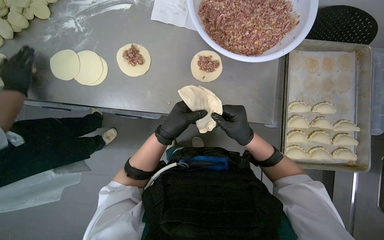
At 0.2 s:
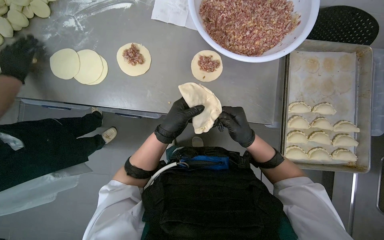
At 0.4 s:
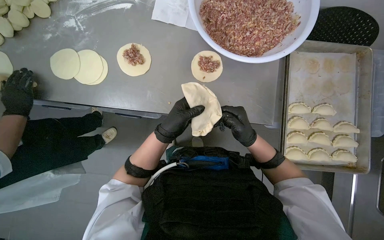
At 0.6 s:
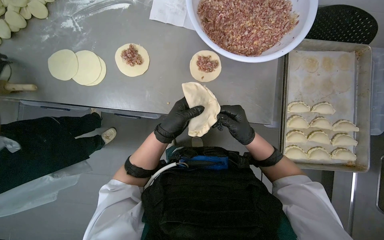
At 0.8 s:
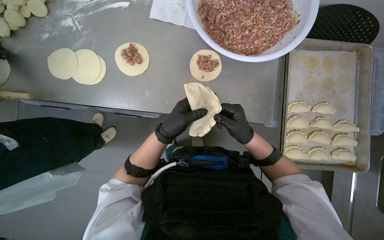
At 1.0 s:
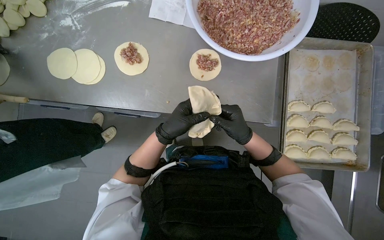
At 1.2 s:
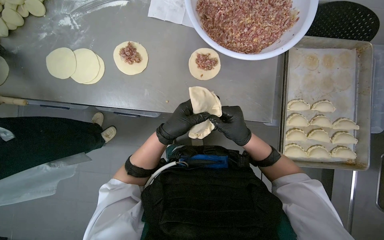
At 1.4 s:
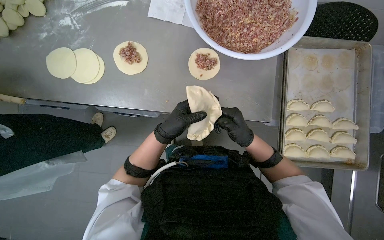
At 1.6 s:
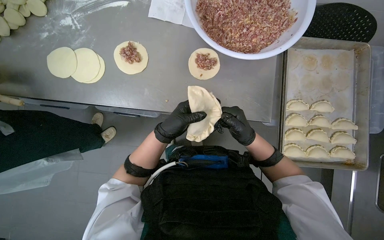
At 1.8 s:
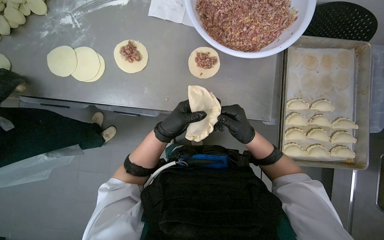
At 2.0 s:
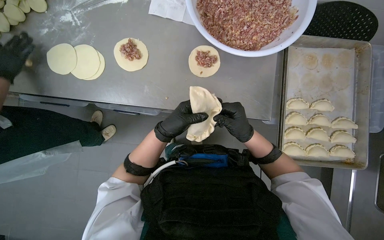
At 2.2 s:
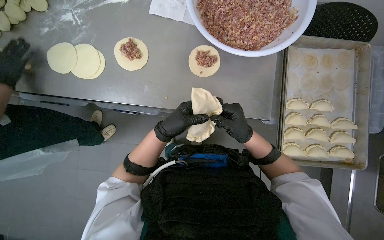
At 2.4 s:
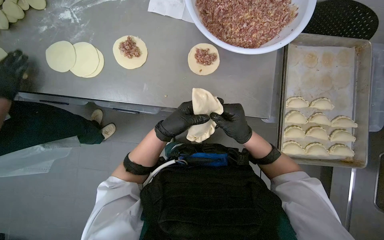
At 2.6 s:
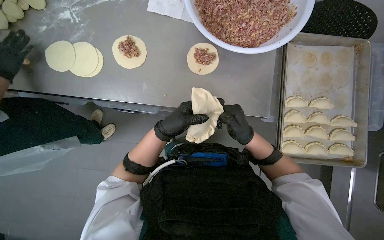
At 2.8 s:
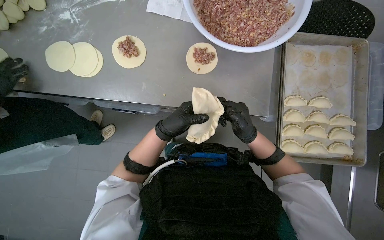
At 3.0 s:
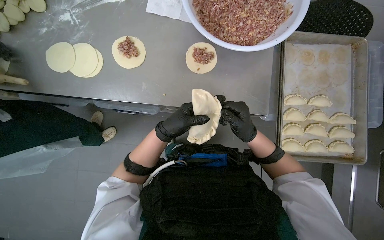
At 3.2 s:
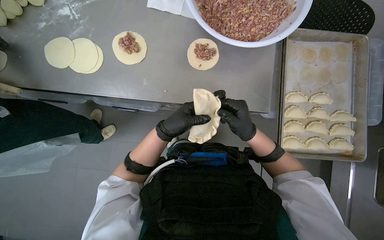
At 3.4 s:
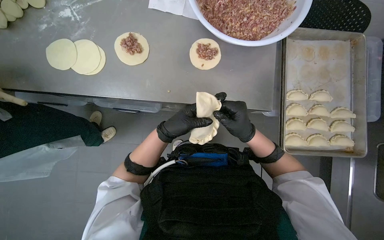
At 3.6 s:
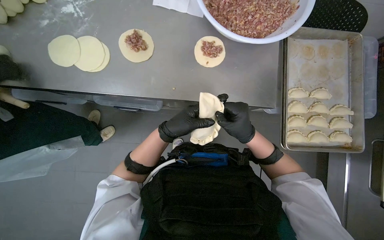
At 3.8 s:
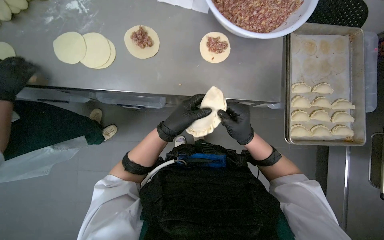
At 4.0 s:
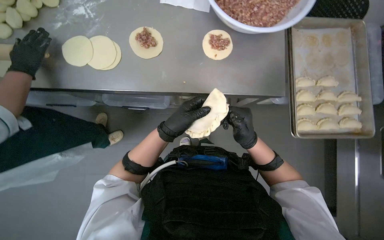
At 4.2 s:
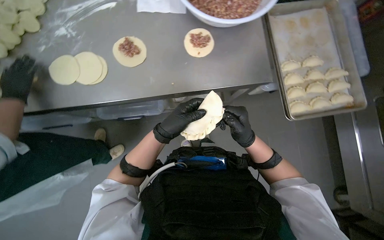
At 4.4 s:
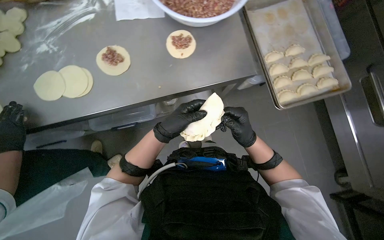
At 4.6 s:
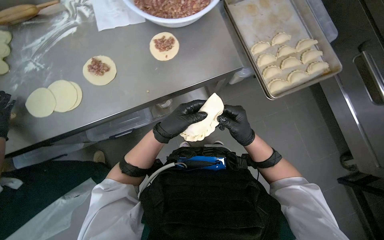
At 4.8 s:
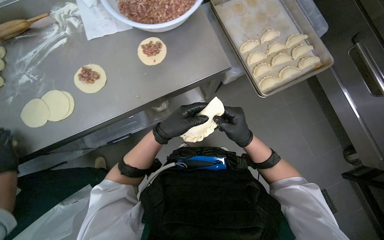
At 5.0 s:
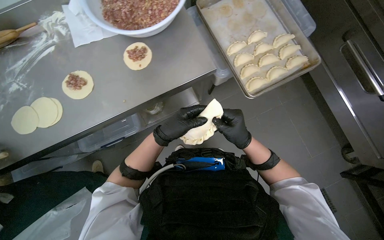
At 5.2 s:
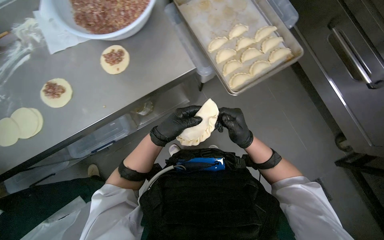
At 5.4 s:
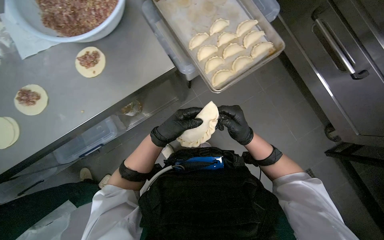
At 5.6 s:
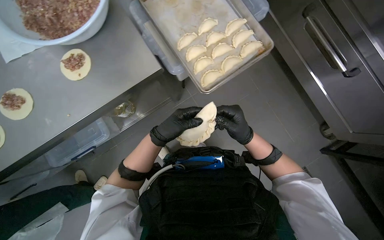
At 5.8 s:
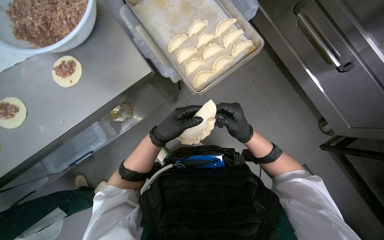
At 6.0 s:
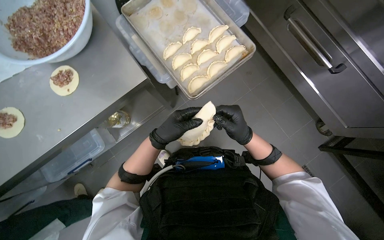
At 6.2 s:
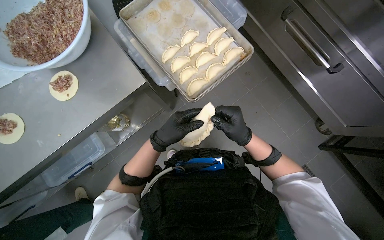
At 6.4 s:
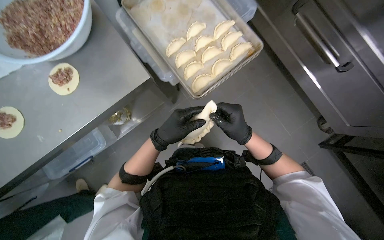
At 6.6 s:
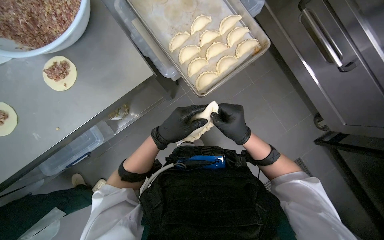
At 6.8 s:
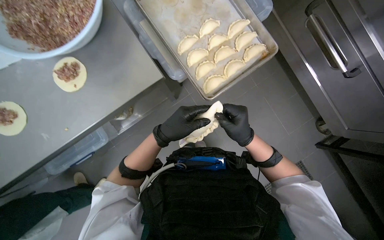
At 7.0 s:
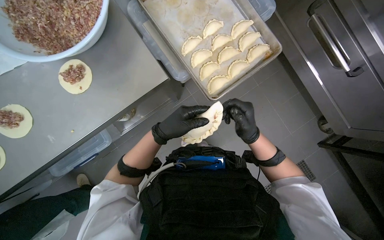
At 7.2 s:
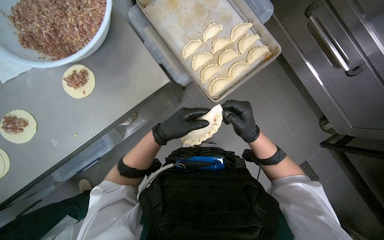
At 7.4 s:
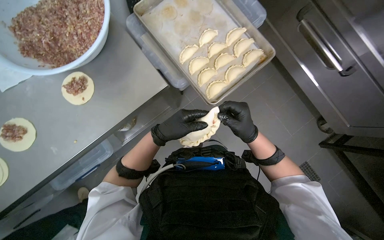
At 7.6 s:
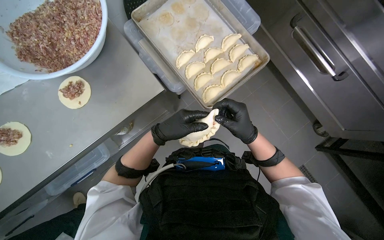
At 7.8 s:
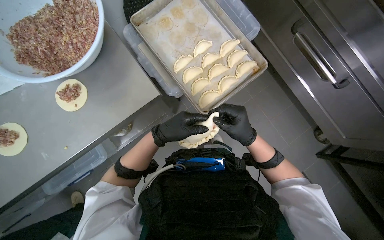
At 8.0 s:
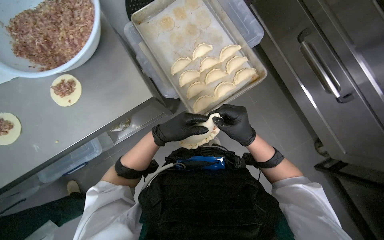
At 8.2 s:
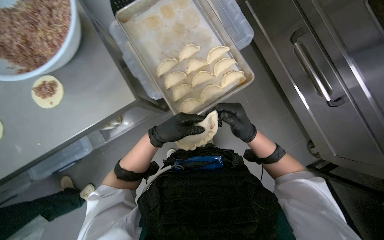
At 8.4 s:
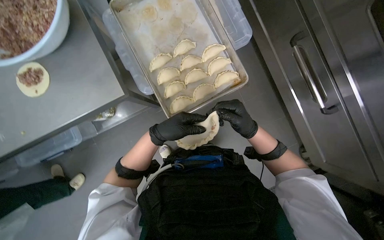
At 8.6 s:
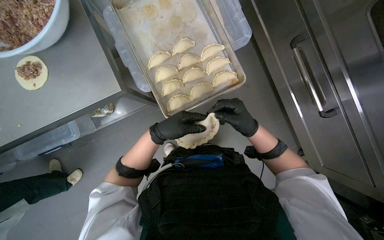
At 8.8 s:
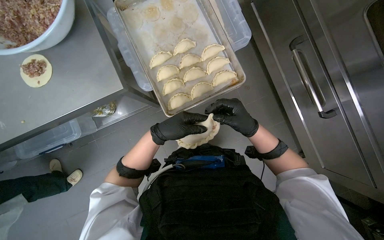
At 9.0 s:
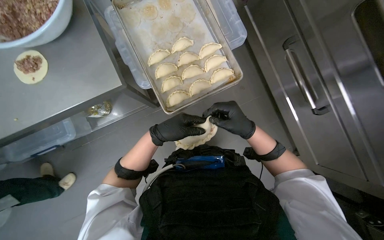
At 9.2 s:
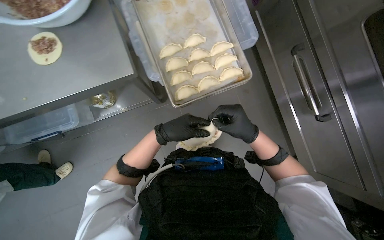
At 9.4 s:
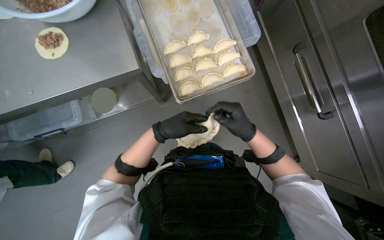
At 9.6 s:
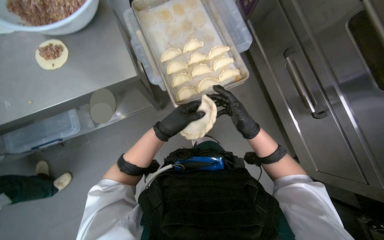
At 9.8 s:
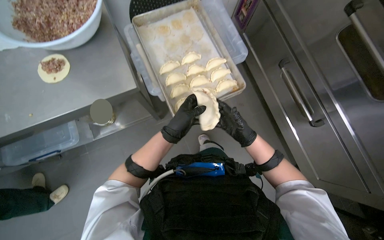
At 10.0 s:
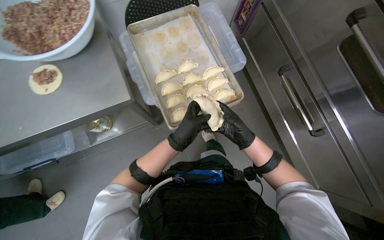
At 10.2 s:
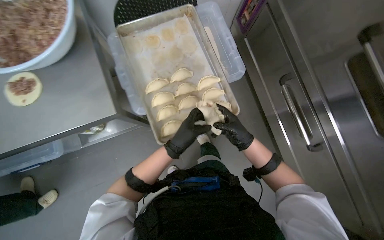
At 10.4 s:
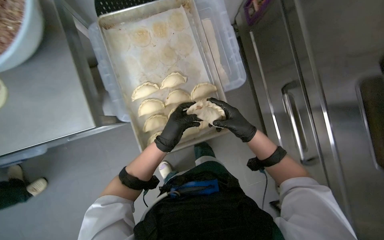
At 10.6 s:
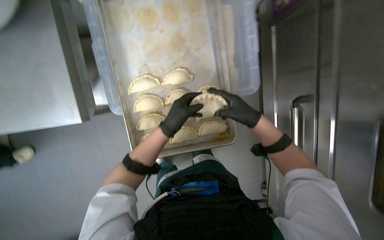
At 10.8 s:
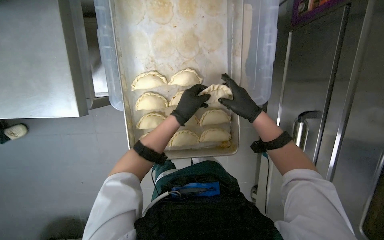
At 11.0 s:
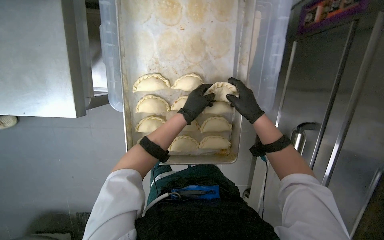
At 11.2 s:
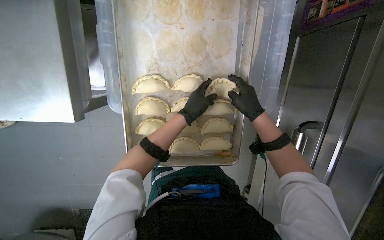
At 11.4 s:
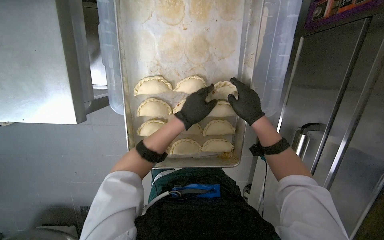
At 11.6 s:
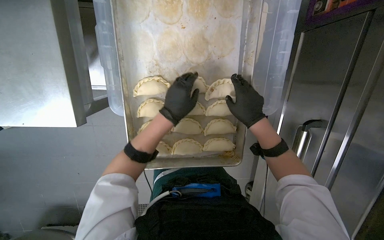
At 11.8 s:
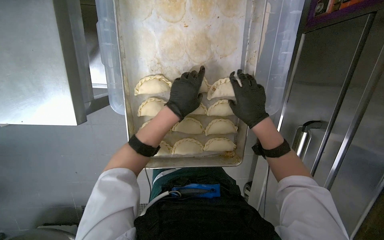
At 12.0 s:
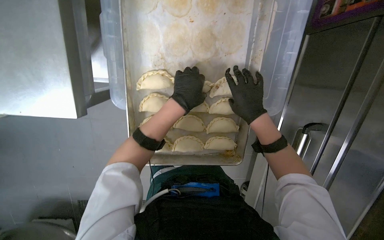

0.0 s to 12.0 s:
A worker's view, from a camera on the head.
Job: preparing food.
The whole recording: Preparing meat-filled dumplings. The worker places meat filling onto dough circles, seals them, and places them onto a tray.
0.0 to 3.0 s: The hands make small movements and keep their place.
4.4 to 6.0 s: The wearer moves to the right, some 40 cm.
10.4 to 12.0 s: The camera pitches downward, by roughly 15 degrees. The hands both shift up the picture by about 20 cm.

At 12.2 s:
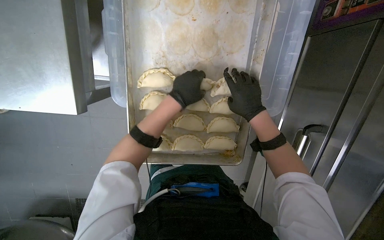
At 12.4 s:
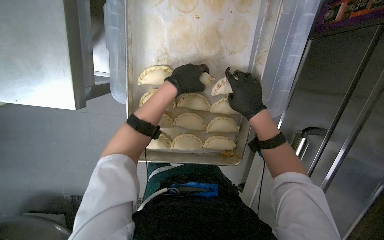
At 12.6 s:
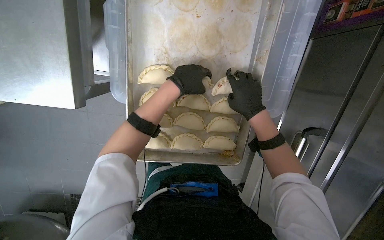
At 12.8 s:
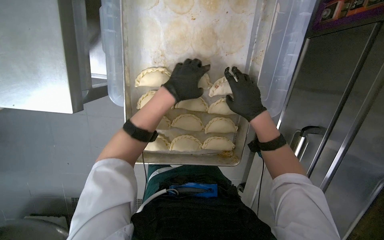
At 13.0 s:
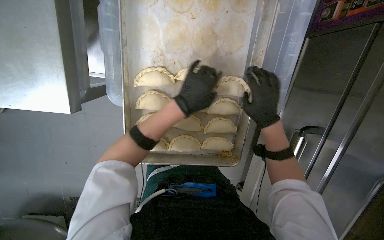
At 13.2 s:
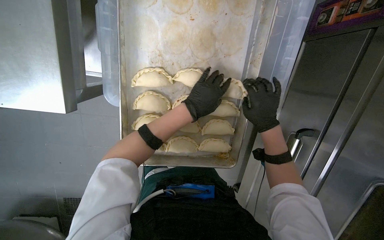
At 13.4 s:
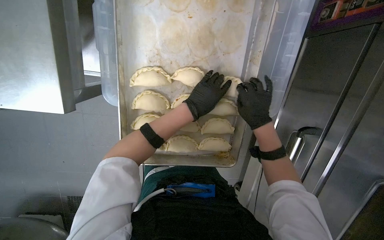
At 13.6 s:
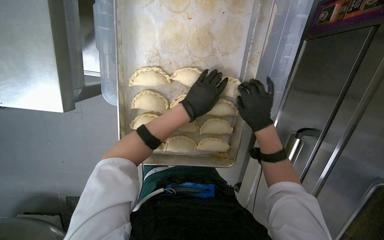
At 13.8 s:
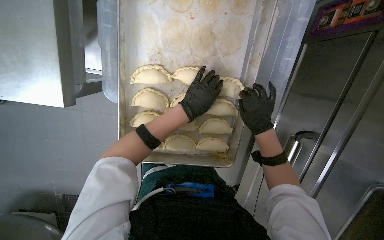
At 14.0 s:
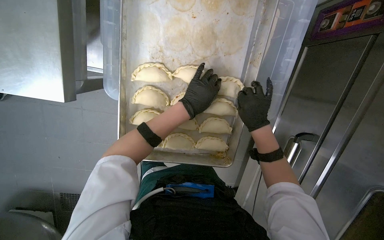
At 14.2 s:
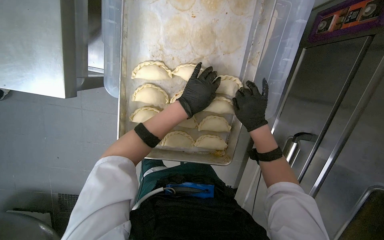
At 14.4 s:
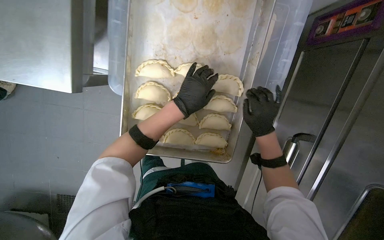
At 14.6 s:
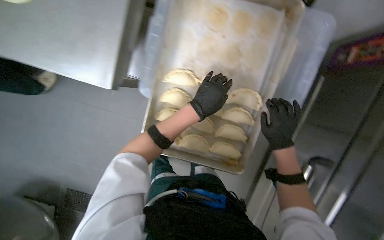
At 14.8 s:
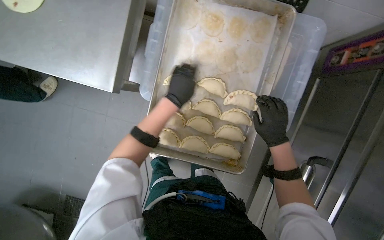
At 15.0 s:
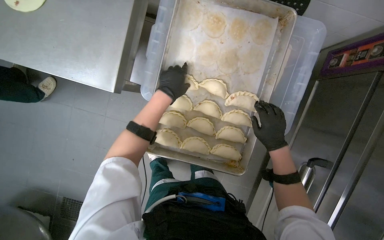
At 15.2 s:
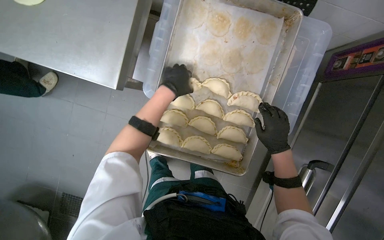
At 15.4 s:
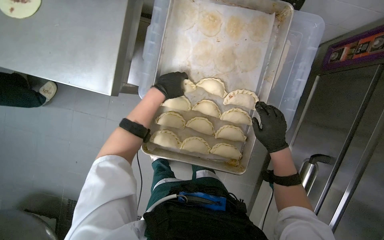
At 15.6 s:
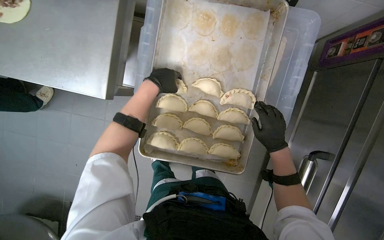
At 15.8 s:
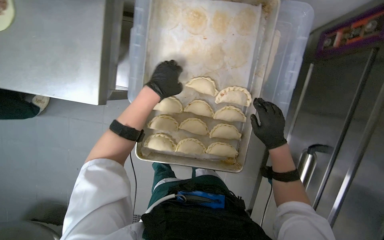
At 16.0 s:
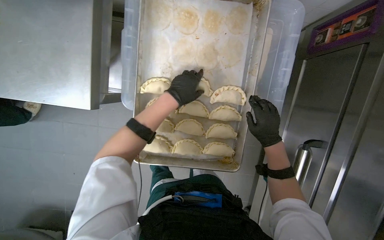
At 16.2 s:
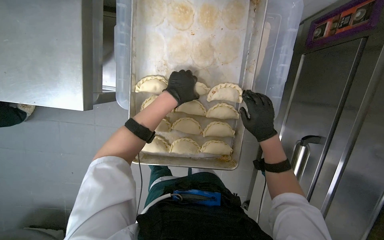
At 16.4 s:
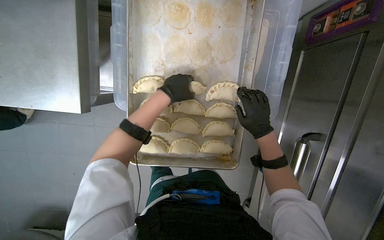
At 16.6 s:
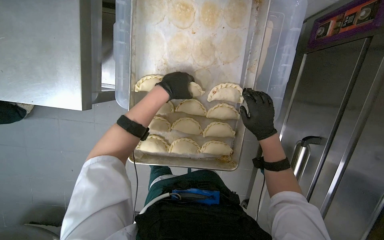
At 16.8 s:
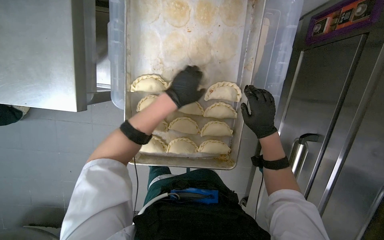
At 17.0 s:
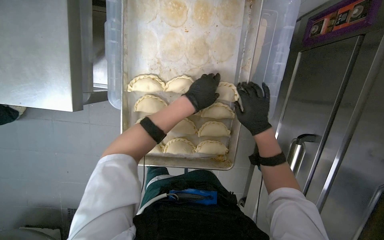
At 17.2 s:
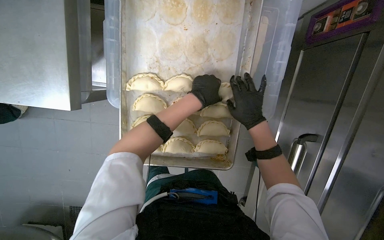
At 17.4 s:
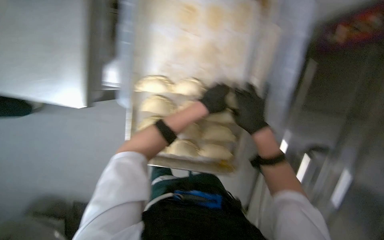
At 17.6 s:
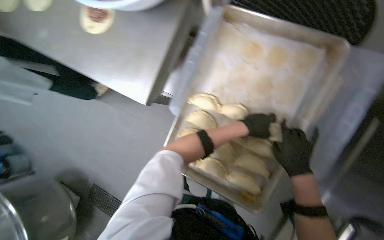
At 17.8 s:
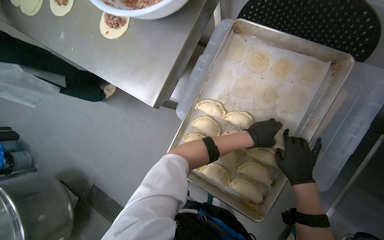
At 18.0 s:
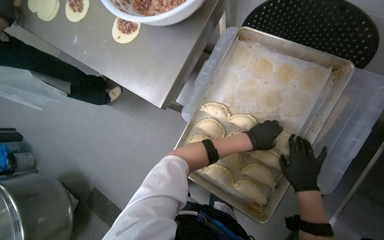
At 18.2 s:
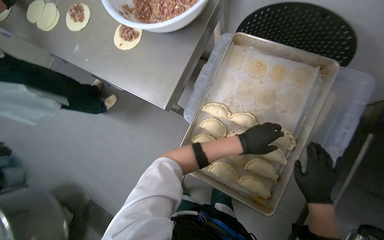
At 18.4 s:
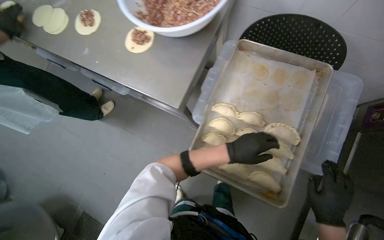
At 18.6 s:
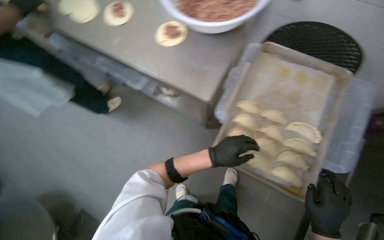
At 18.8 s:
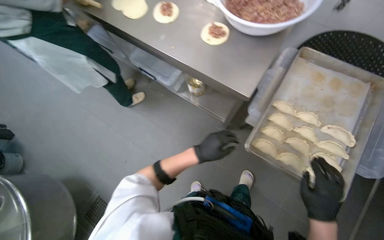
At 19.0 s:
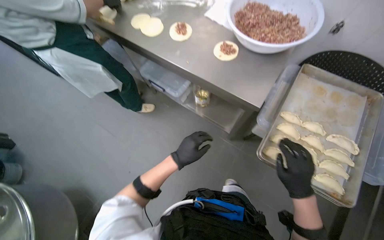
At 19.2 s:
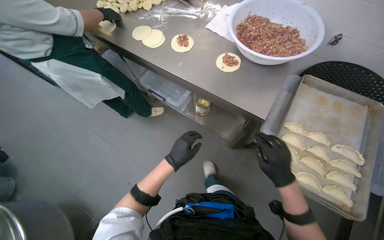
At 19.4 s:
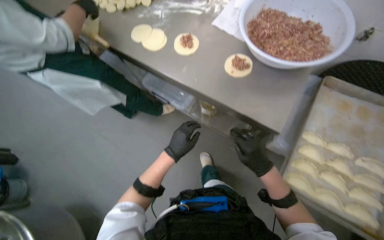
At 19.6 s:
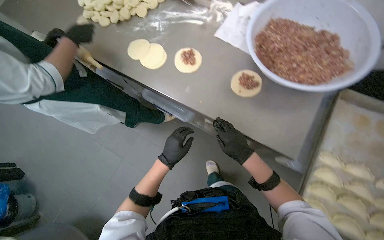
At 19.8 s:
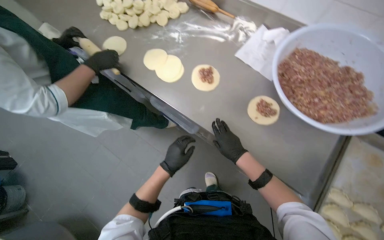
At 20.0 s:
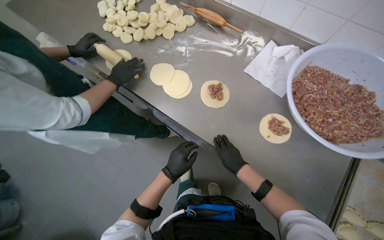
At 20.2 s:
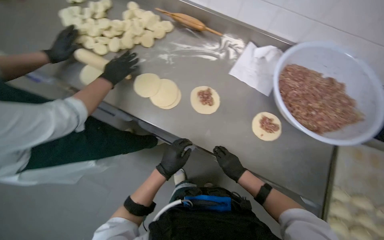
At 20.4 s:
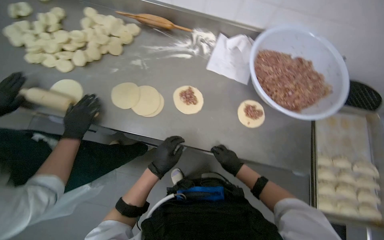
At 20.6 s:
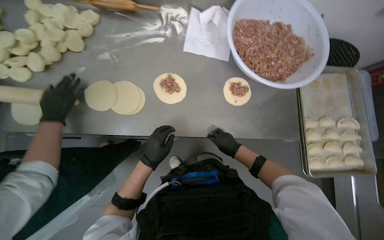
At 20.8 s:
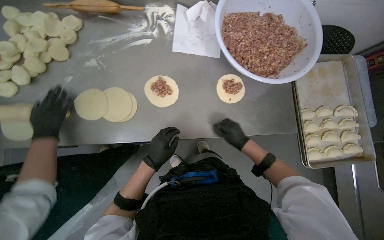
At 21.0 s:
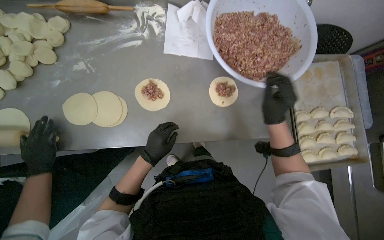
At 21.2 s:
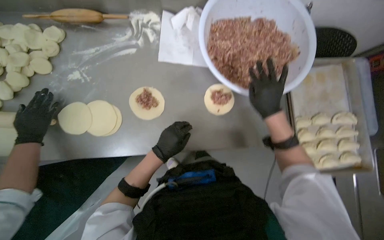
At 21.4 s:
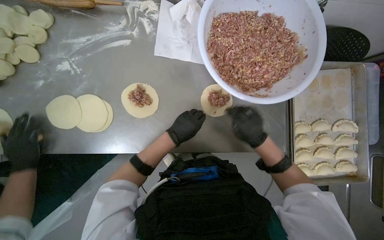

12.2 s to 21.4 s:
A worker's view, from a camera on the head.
Job: preparing food.
The whole recording: Preparing meat-filled dumplings. The worker places meat filling onto dough circles, seals them, and places them onto a tray.
12.2 to 13.8 s: The hands stay close to where they were, moving slightly.
13.8 to 15.2 s: The left hand is displaced to the left by about 15 cm.
16.8 to 18.4 s: The camera pitches upward, by some 20 degrees.
18.4 to 19.8 s: The head travels roughly 60 cm.
19.8 to 21.4 s: The wearer looks approximately 35 degrees further to the right. The wearer looks some 15 degrees further downward.
